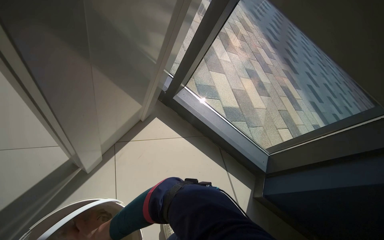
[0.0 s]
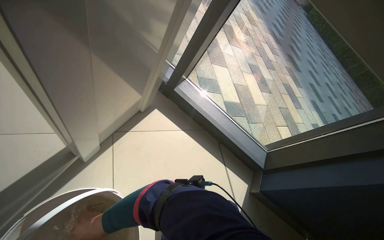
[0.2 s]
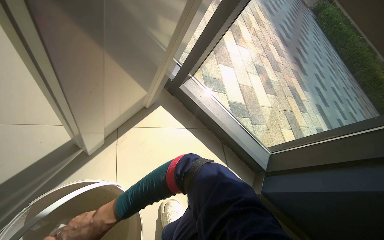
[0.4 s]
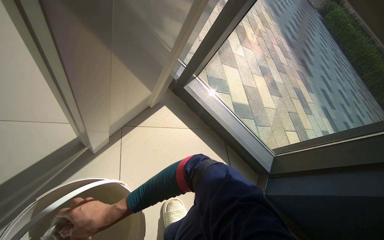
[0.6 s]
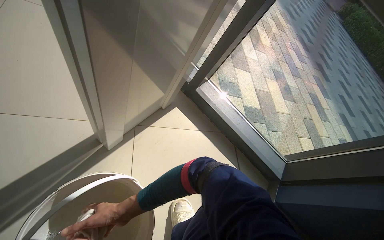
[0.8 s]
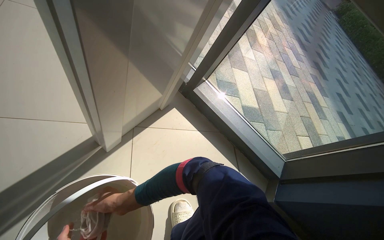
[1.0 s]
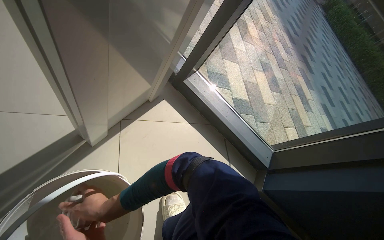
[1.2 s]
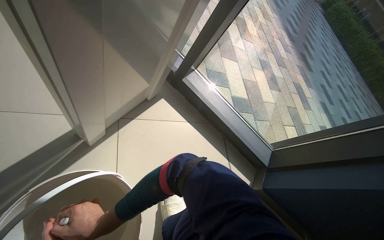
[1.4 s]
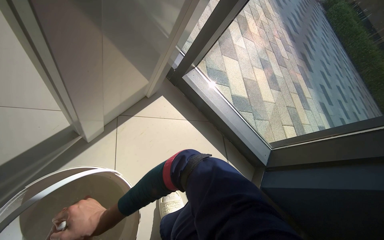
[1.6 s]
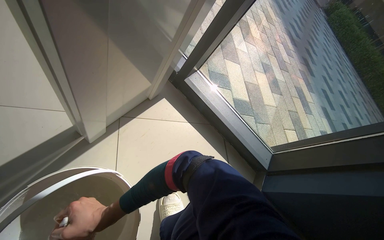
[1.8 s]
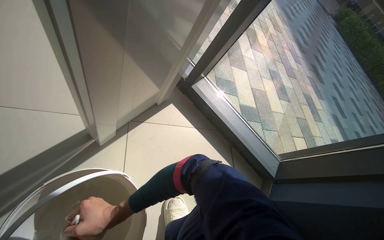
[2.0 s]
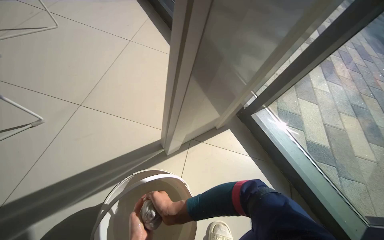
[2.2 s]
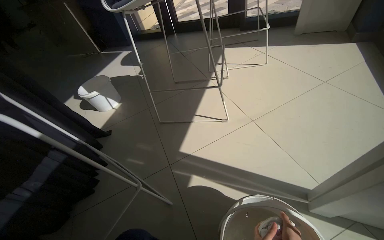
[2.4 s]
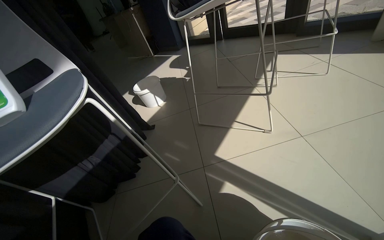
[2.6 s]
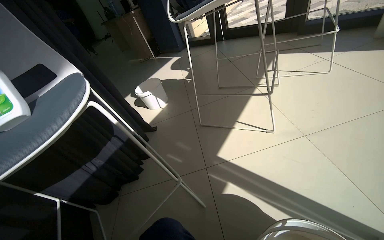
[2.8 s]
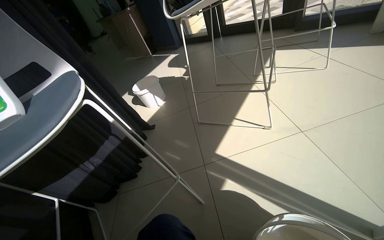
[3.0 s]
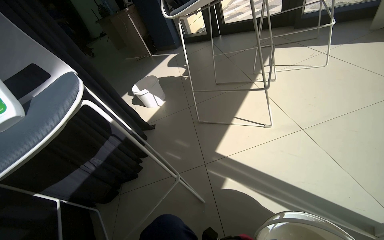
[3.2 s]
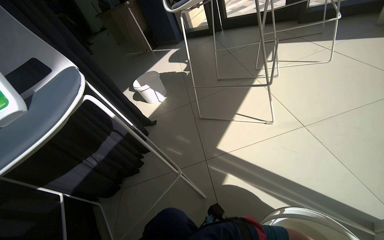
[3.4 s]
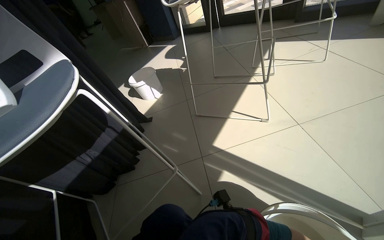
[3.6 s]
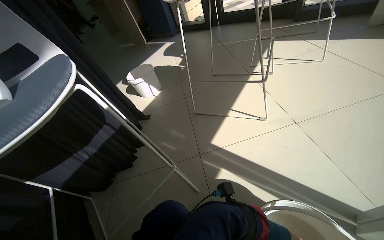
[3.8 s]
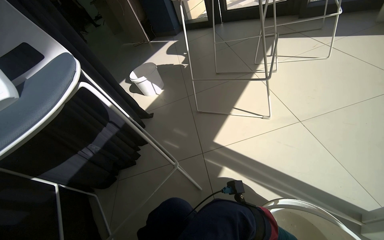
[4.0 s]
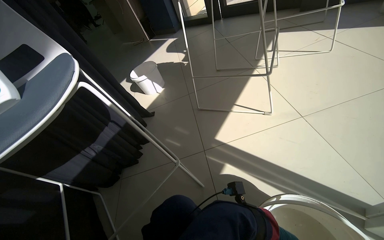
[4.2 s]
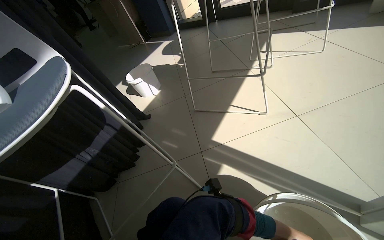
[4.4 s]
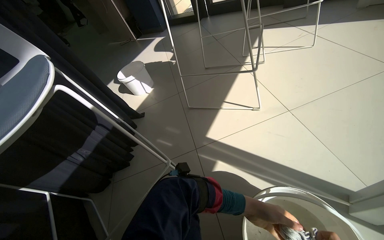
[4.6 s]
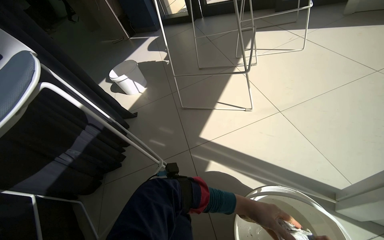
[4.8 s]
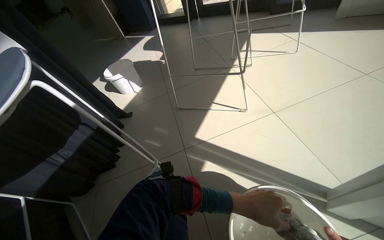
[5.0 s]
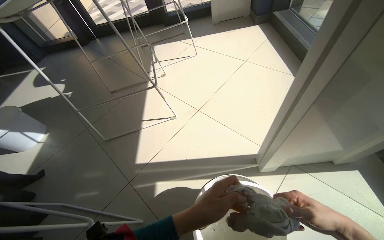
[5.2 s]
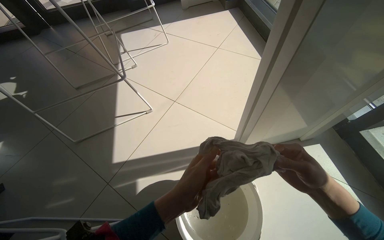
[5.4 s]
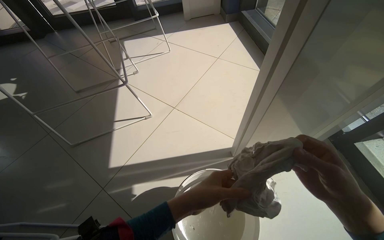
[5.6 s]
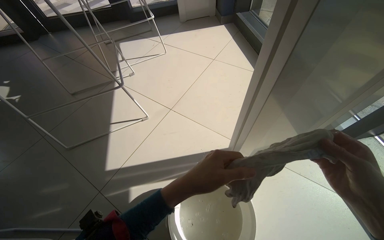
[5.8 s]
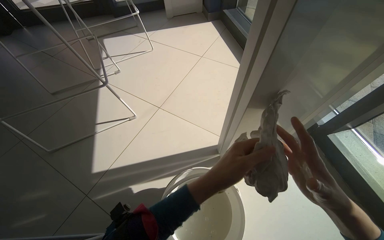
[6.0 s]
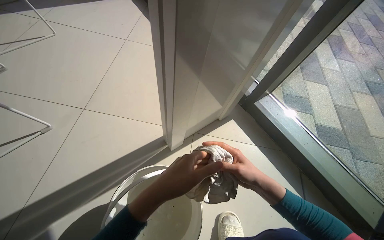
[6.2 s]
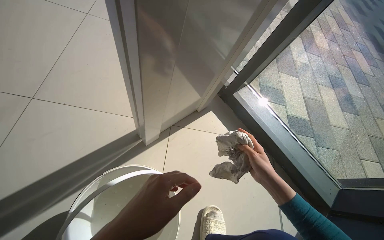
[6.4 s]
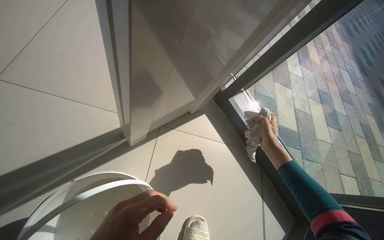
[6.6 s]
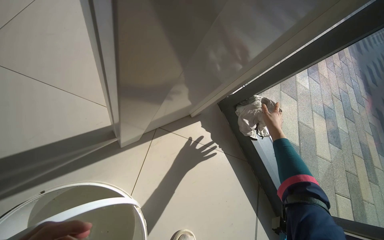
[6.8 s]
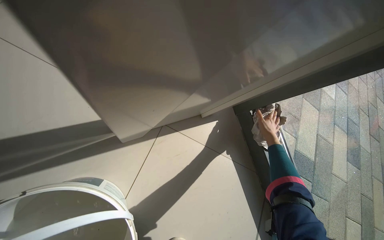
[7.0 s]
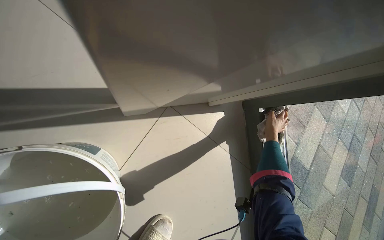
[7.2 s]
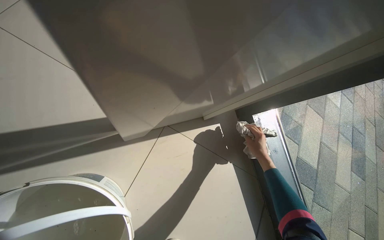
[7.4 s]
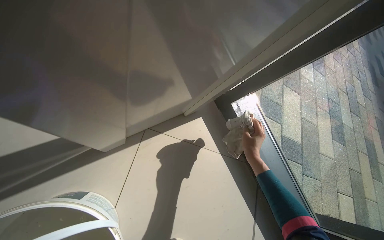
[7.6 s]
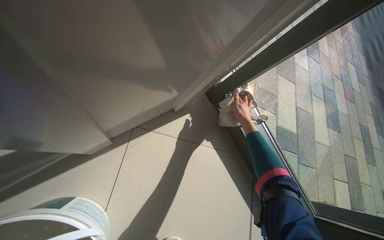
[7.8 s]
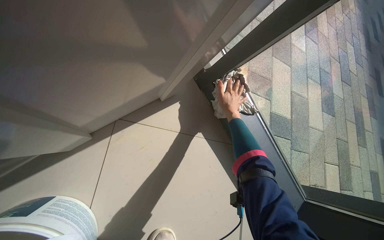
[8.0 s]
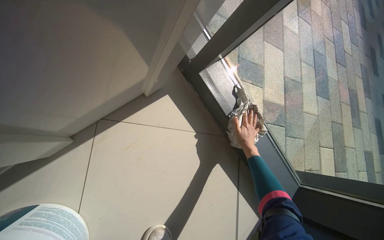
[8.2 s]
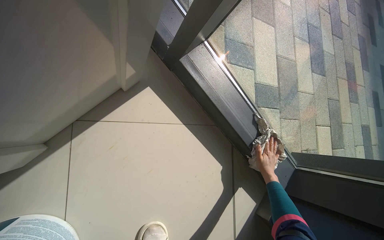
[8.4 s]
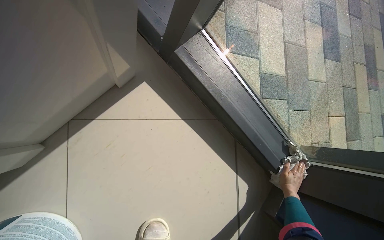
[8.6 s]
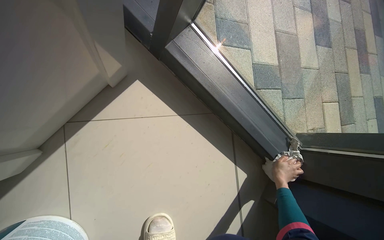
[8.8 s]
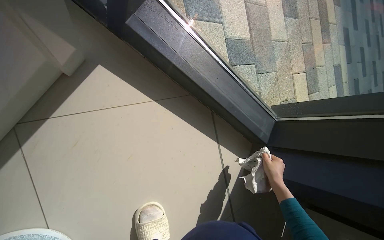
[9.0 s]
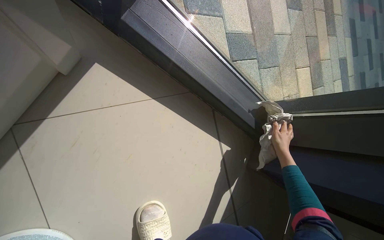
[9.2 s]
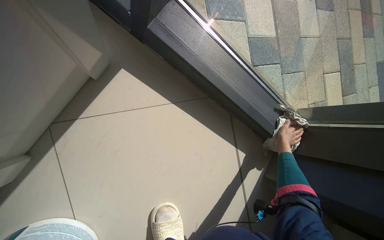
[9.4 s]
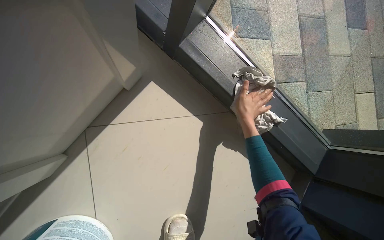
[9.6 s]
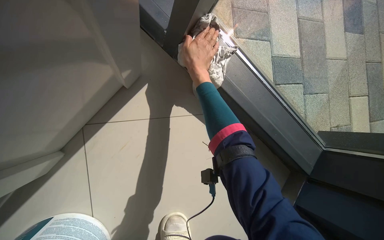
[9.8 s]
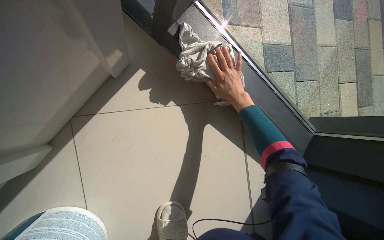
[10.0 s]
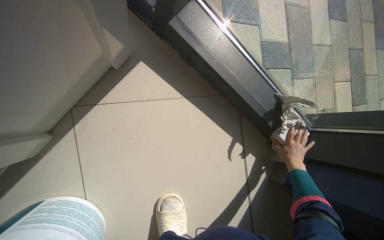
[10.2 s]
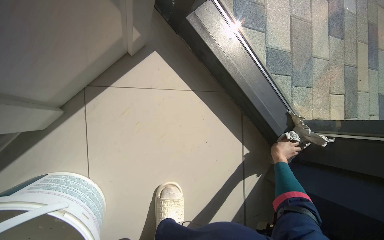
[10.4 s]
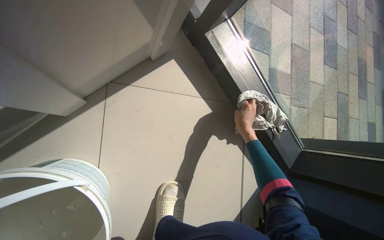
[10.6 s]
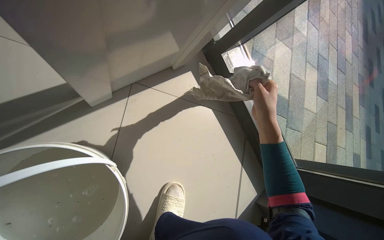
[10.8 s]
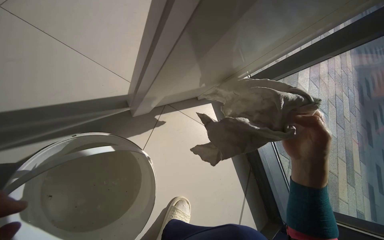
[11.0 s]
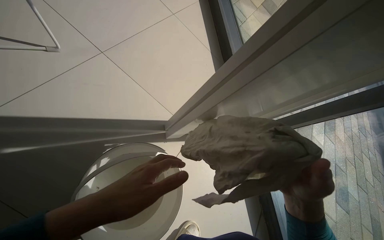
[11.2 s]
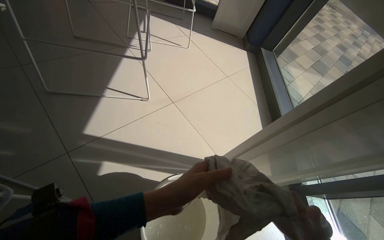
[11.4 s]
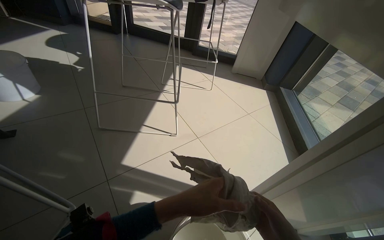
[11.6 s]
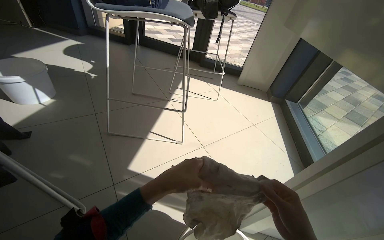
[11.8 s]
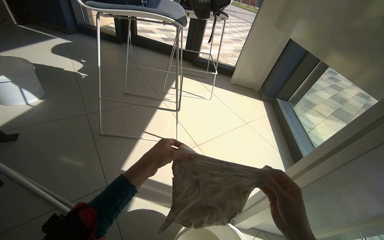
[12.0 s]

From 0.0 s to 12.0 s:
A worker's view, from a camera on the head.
Job: cleaning windows.
The whole recording: Cleaning window area. The worker picks up a spray bottle, adjusts the window blinds, sprays the window frames, and wipes them with a cloth.
From 1.6 s to 3.0 s: The wearer's head swings about 100 degrees to the left. The camera pitches upward, by some 25 degrees.
From 4.4 s to 6.0 s: The wearer looks some 50 degrees further to the right.
From 6.0 s to 7.6 s: The view pans to the right by some 35 degrees. The camera pitches downward, by about 15 degrees.
From 7.6 s to 9.0 s: The camera pitches downward, by about 25 degrees. The scene turns approximately 25 degrees counterclockwise in the picture. The right hand goes some 25 cm to the right, and reaches about 10 cm up the picture, then returns.
From 9.0 s to 10.4 s: The right hand heads farther from the camera, covering some 10 cm, and reaches about 40 cm up the picture, then returns.
From 10.4 s to 12.0 s: The head travels some 70 cm. The head turns to the left by some 45 degrees. The view tilts some 65 degrees upward.

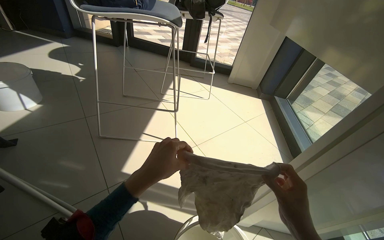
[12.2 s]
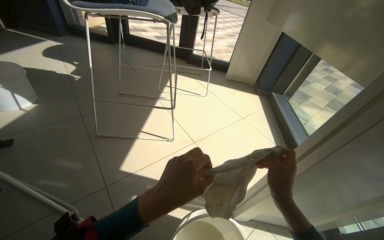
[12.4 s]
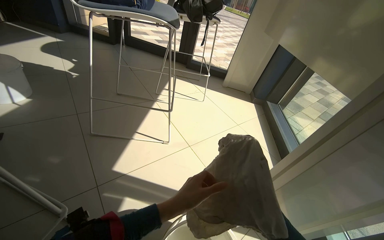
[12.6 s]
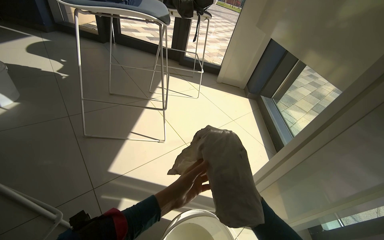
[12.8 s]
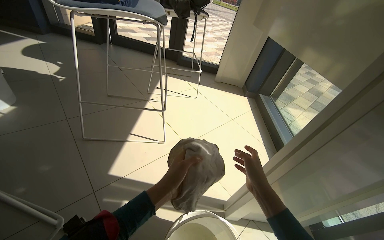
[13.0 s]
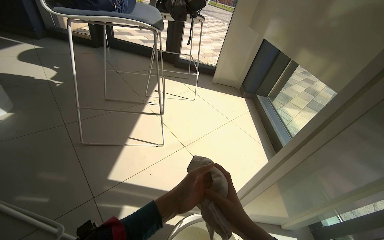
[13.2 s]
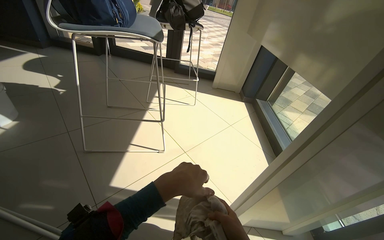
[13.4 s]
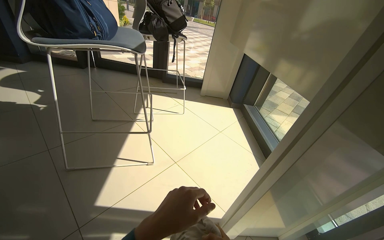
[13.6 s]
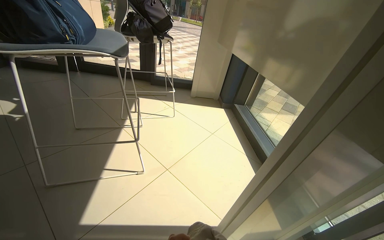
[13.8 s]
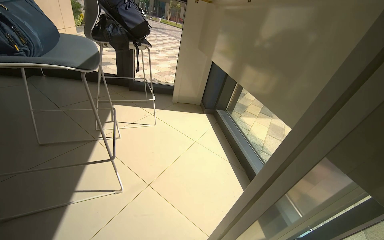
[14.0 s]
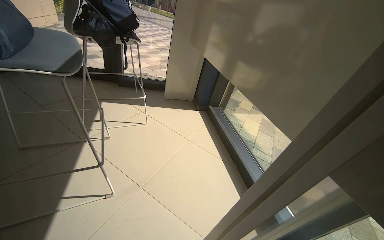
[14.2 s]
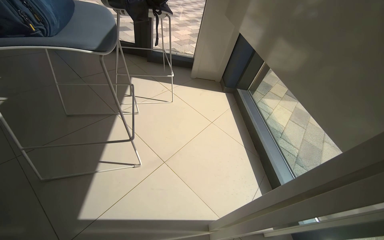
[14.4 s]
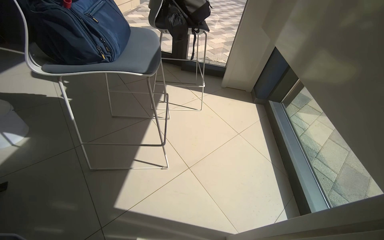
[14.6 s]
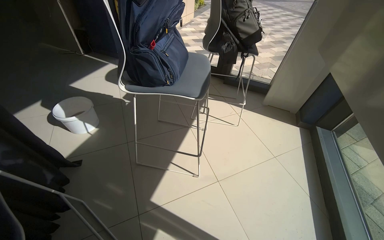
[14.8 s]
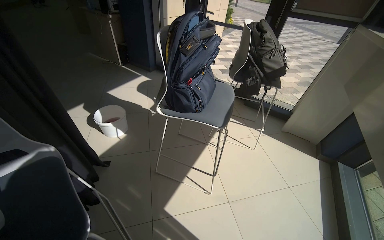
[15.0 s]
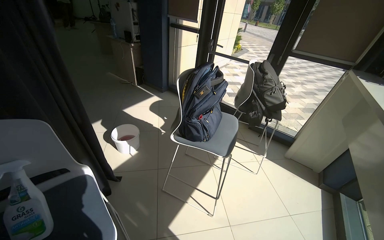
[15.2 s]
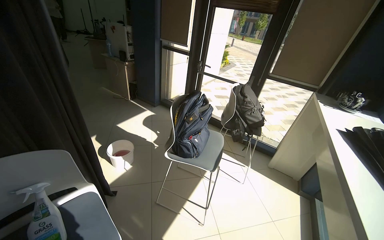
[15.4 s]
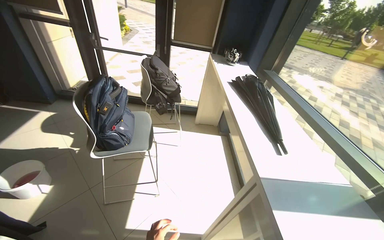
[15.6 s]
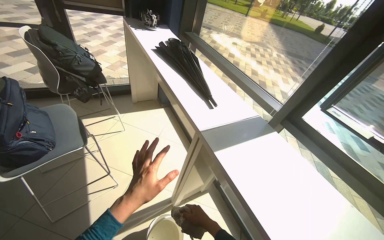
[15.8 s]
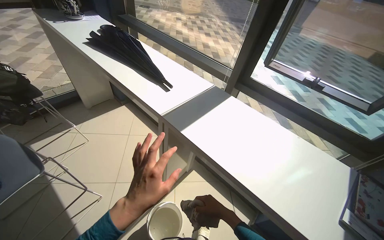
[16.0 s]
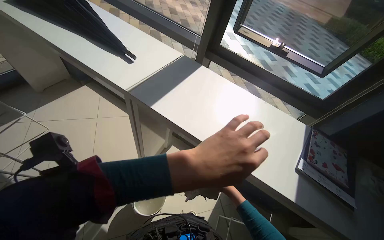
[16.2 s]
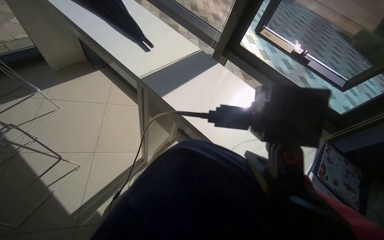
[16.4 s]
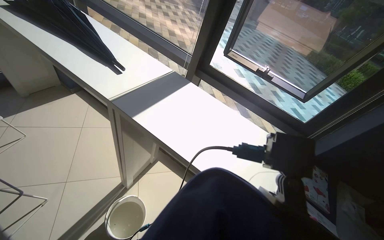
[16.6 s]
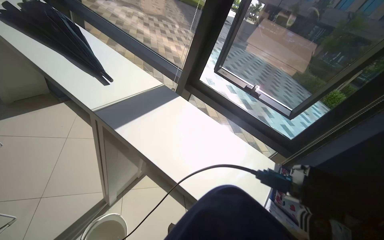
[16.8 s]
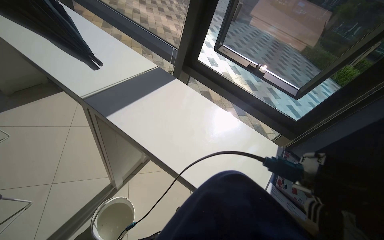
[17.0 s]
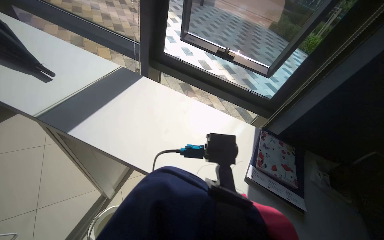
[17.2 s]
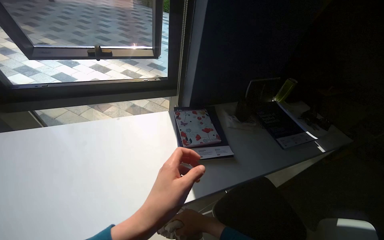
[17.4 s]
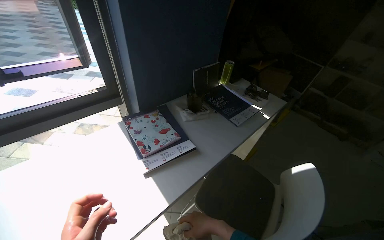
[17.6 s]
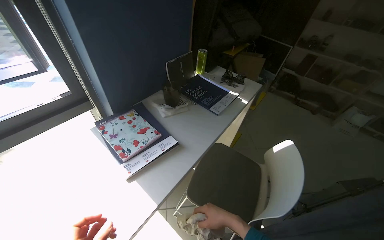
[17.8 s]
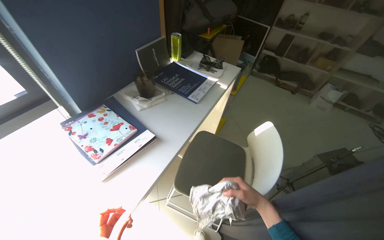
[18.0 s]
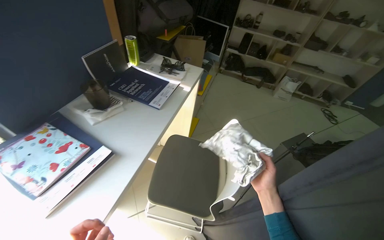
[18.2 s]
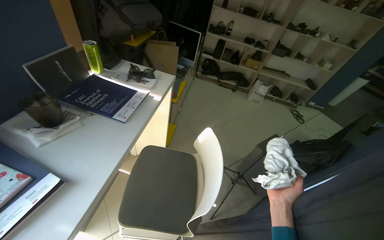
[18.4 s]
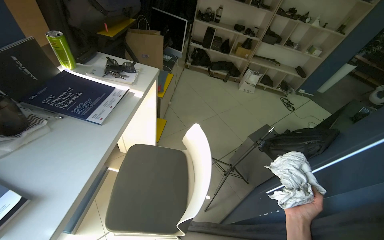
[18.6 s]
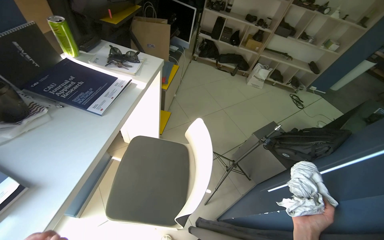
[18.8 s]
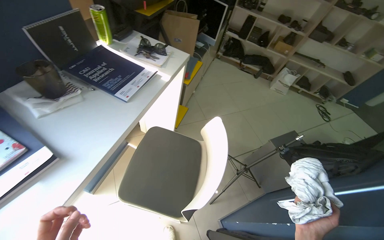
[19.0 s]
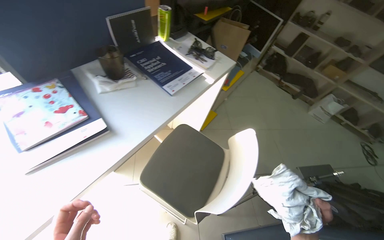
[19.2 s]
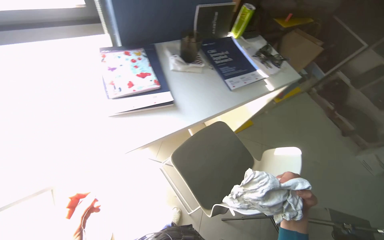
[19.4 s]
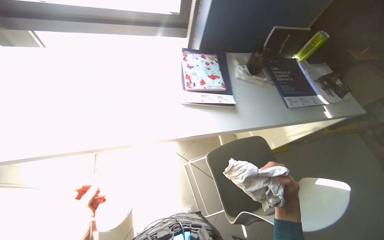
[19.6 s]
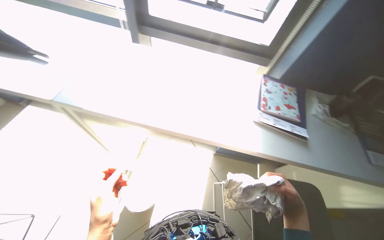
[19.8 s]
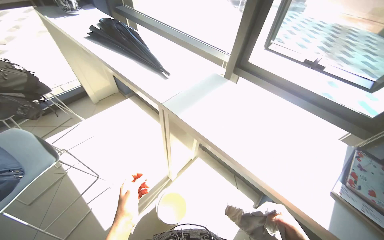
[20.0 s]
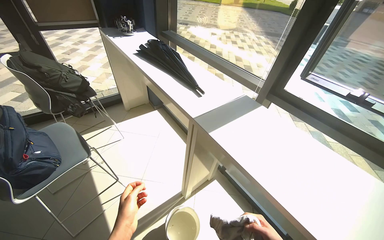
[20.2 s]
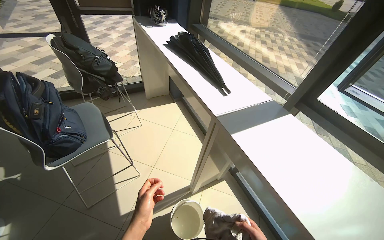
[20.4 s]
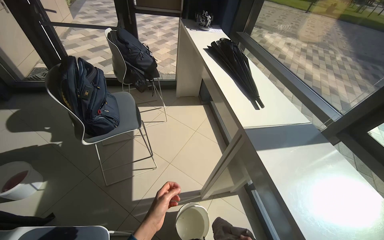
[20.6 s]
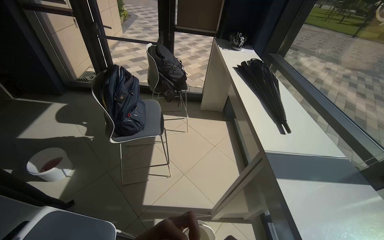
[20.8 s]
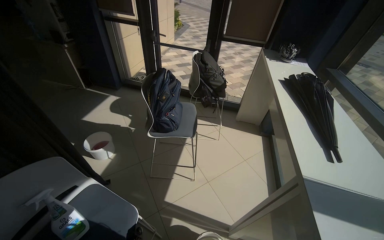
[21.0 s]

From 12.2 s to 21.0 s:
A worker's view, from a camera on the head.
Job: cleaning windows.
The whole recording: Cleaning window area. The worker picks up a spray bottle, adjusts the window blinds, sprays the window frames, and wipes them with a cloth.
From 13.6 s to 15.2 s: The camera is carried about 50 cm. The head rotates some 35 degrees to the left.
From 15.2 s to 16.6 s: The wearer's head swings approximately 90 degrees to the right. The view tilts about 30 degrees downward.
From 16.6 s to 18.0 s: The head turns to the right by roughly 90 degrees. The view tilts approximately 15 degrees downward.
From 18.0 s to 19.6 s: The head turns to the left by approximately 50 degrees.
From 19.6 s to 21.0 s: The head turns to the left by about 115 degrees. The wearer looks roughly 35 degrees further upward.
